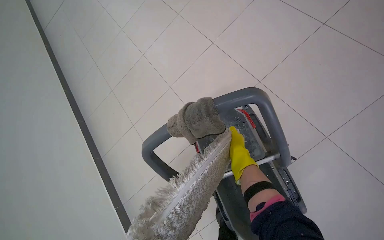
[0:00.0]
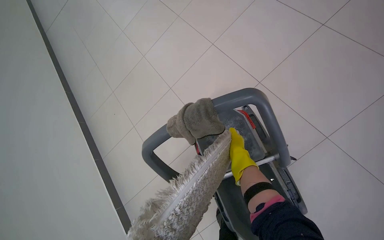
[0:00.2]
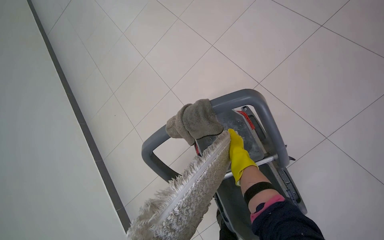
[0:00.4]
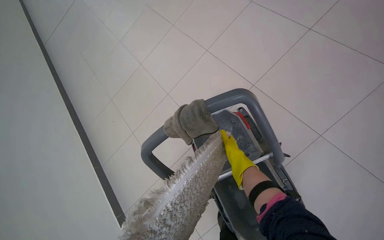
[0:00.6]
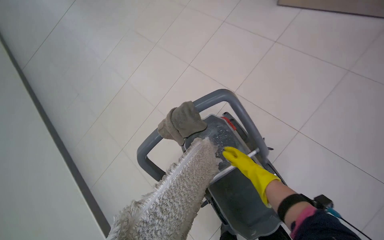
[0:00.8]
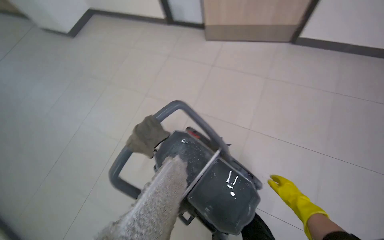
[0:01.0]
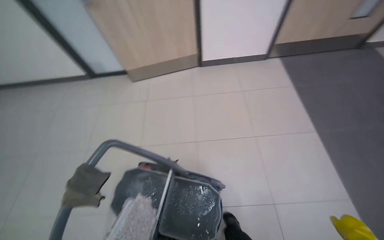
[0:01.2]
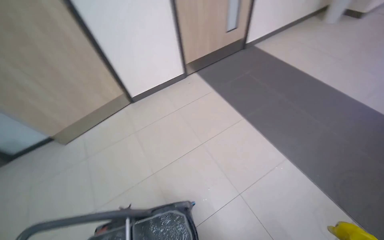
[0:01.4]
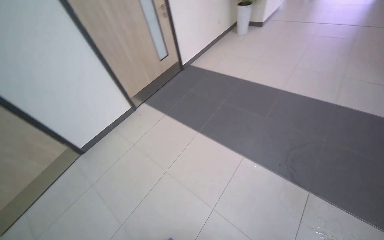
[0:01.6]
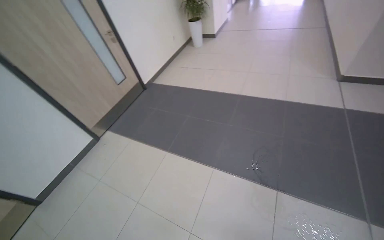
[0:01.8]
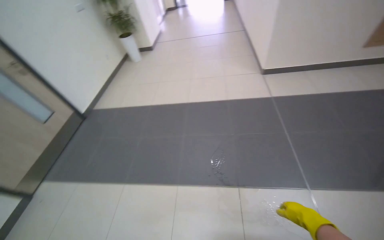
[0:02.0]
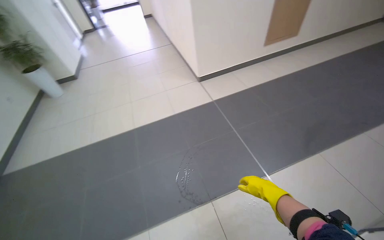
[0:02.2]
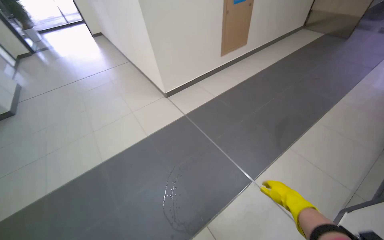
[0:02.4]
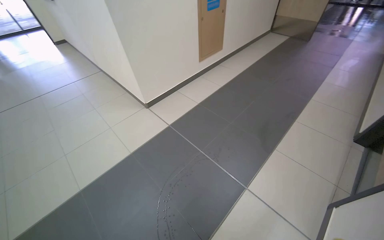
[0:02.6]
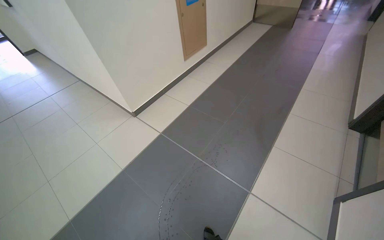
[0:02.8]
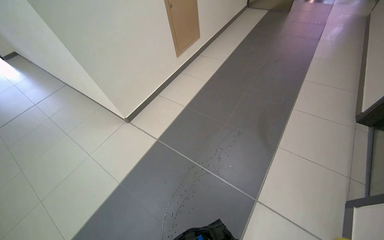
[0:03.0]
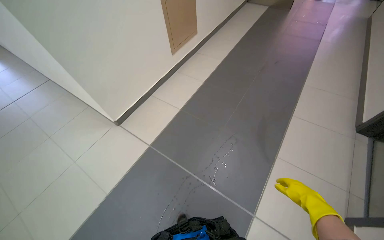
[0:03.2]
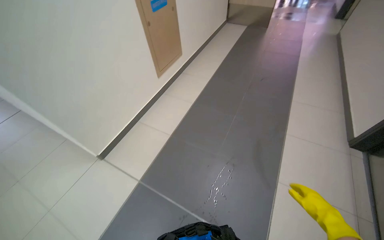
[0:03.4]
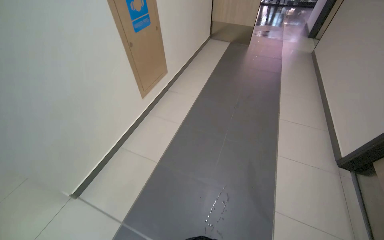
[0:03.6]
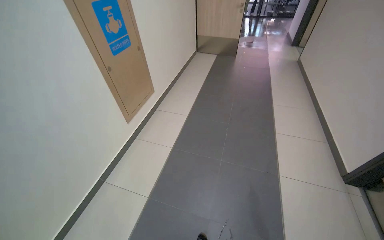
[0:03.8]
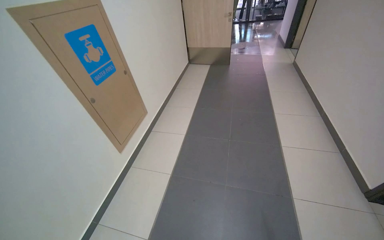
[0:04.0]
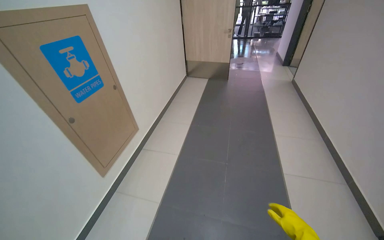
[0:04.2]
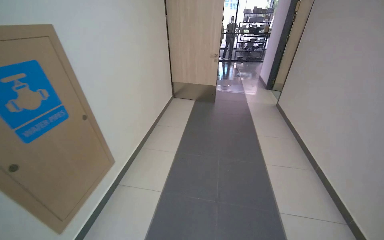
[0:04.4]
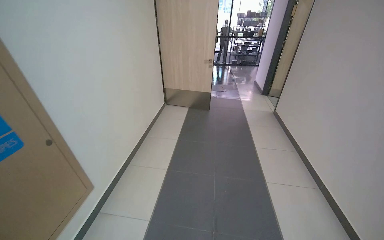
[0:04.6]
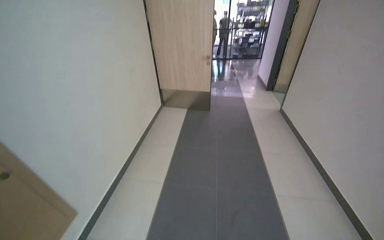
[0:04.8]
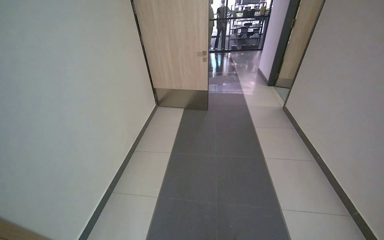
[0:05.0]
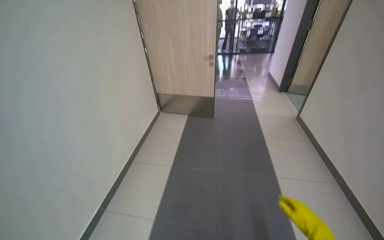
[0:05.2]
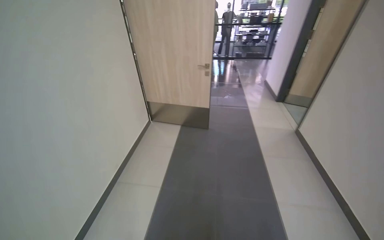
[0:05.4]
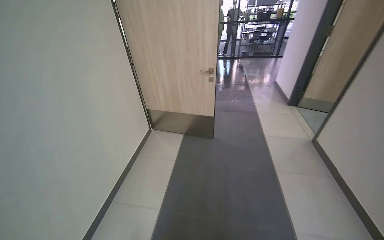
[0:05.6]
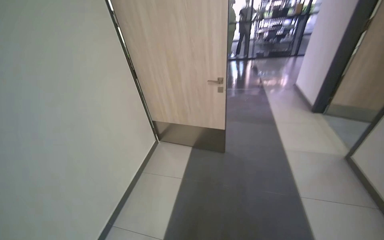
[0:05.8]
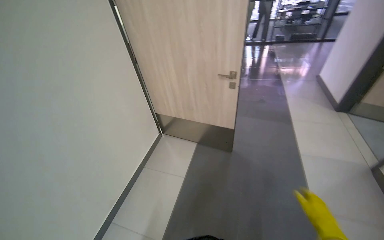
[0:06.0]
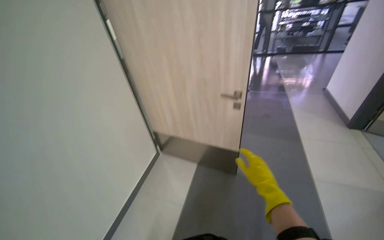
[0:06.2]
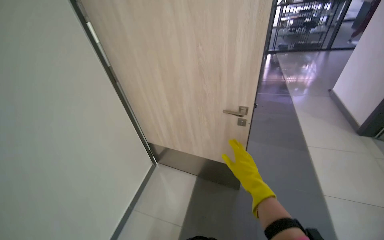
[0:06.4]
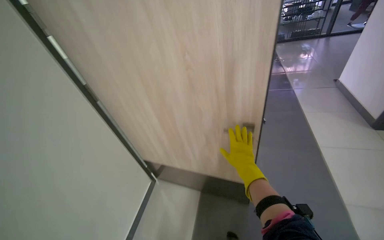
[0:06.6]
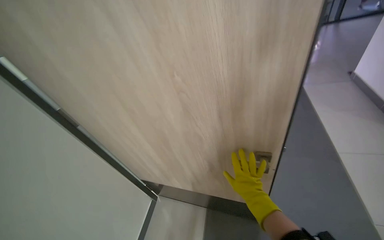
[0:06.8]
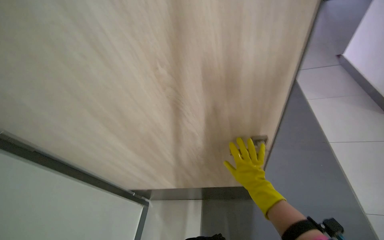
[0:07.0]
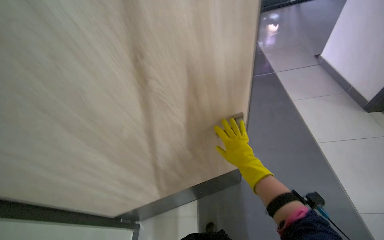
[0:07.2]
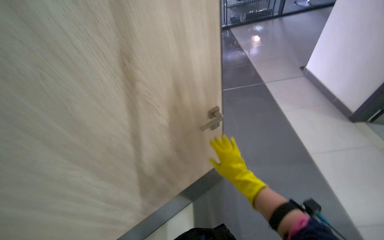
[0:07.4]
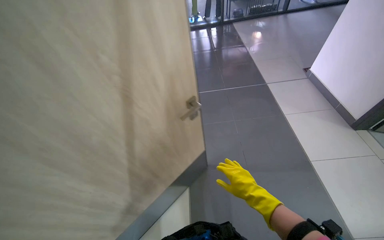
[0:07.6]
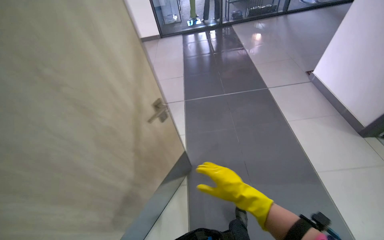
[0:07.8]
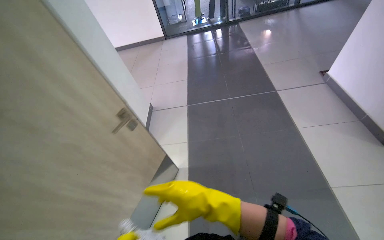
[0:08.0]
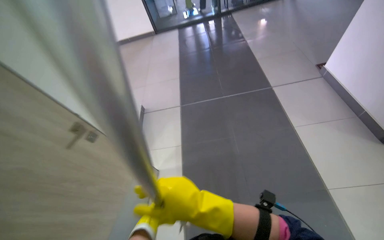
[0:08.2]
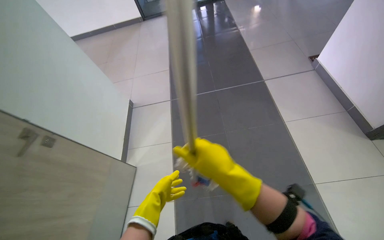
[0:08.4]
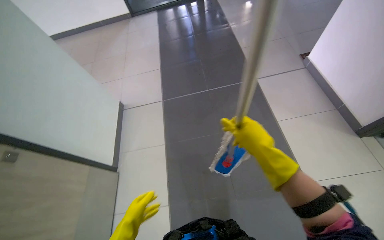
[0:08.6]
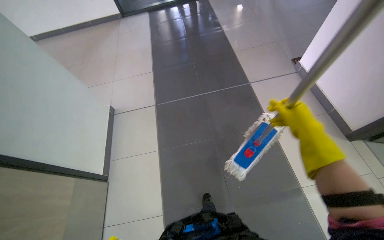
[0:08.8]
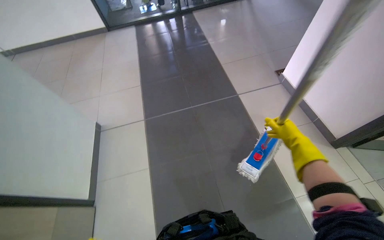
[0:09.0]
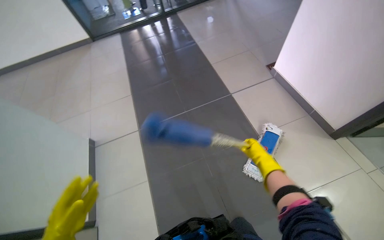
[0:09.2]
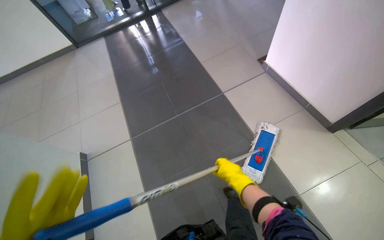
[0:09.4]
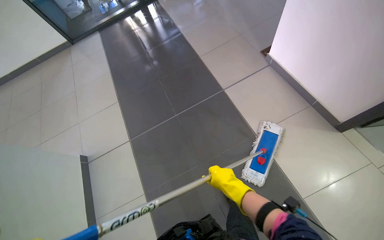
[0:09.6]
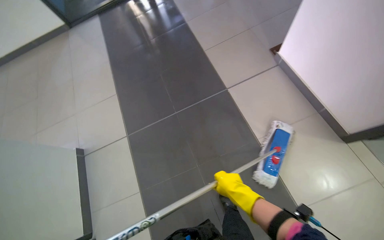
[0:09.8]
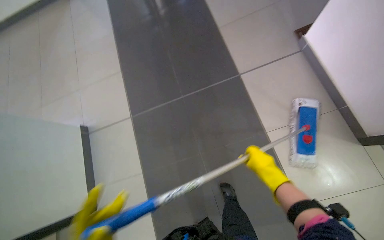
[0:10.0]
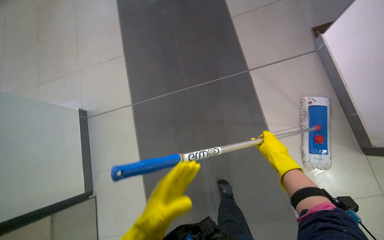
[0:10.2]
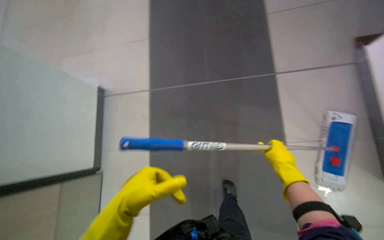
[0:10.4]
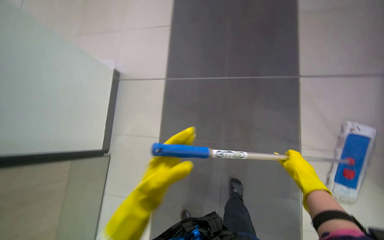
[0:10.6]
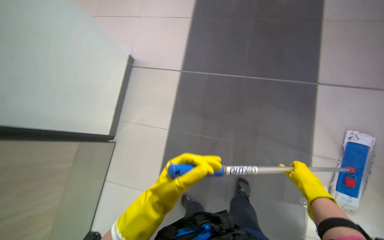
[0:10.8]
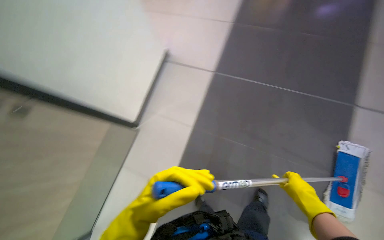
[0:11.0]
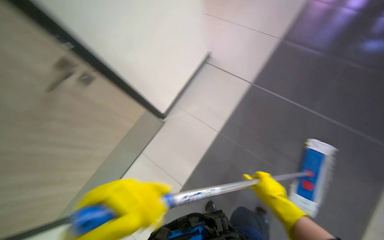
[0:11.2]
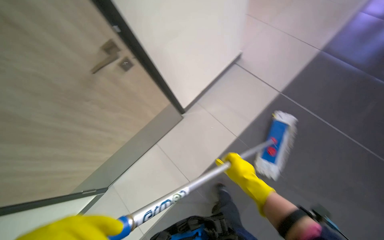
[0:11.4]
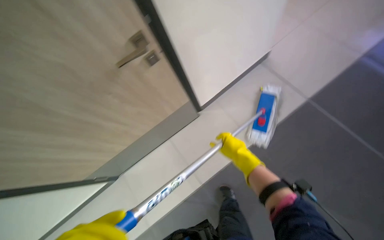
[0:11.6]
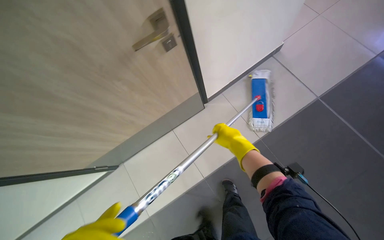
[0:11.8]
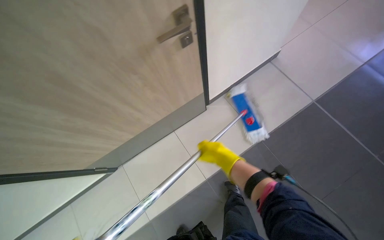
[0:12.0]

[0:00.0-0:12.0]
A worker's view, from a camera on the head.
Job: preparing cleaning supplies.
The whole recording: Preparing mop for cleaning. The worker dips and wrings the mop in the cleaning cart bucket.
0.0 to 1.6 s: The wearer moves roughly 80 cm. The head rotates approximately 105 degrees to the right. The view tips upward by approximately 45 degrees.
1.6 to 3.0 s: The camera is carried roughly 1 m. The wearer's head swings approximately 90 degrees to the right.
3.0 to 4.4 s: The camera travels about 1.5 m. The wearer looks some 25 degrees further to the right. The view tilts some 20 degrees upward.
4.4 to 6.0 s: The wearer moves roughly 2 m.
6.0 to 7.6 s: The head travels some 1 m. The wearer looks some 25 degrees further to the right.
7.6 to 9.0 s: The wearer moves roughly 70 cm.
9.0 to 10.4 s: The camera travels approximately 60 cm. The view tilts about 25 degrees downward.

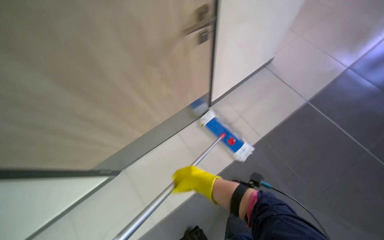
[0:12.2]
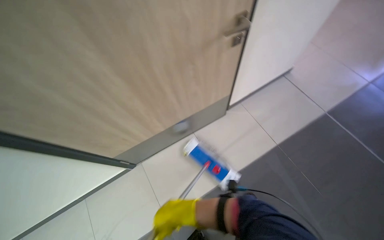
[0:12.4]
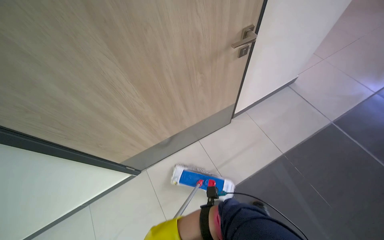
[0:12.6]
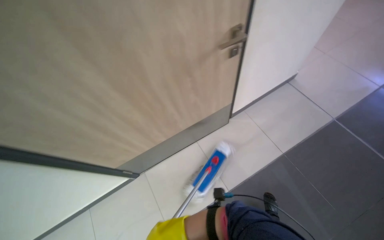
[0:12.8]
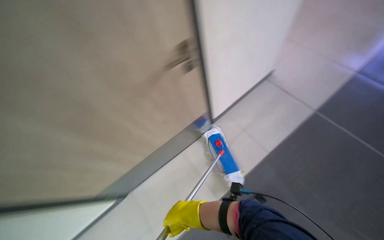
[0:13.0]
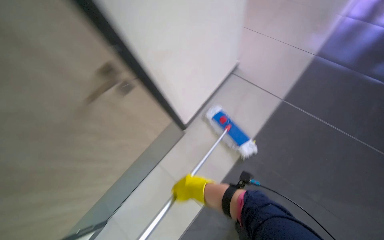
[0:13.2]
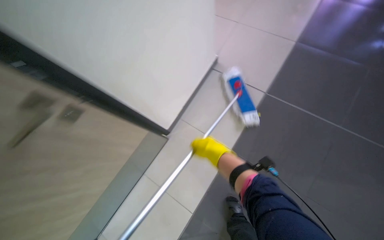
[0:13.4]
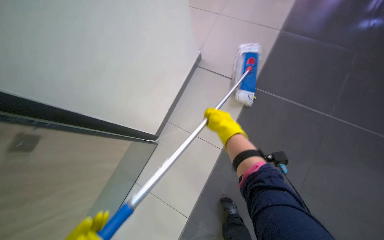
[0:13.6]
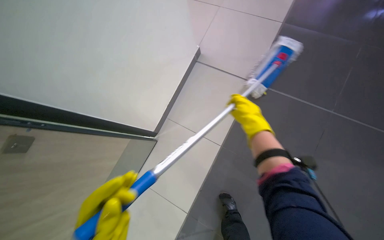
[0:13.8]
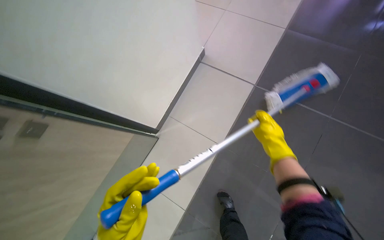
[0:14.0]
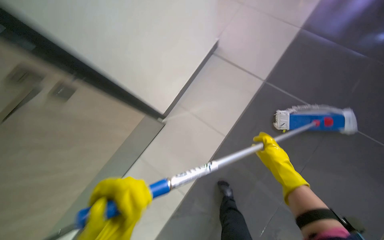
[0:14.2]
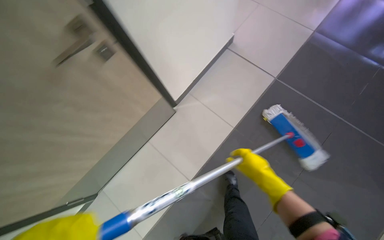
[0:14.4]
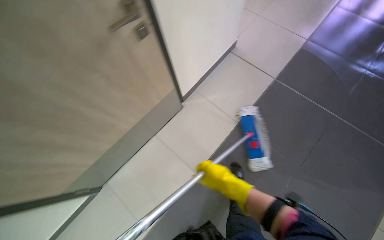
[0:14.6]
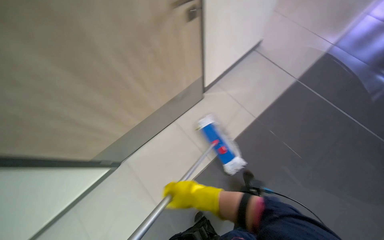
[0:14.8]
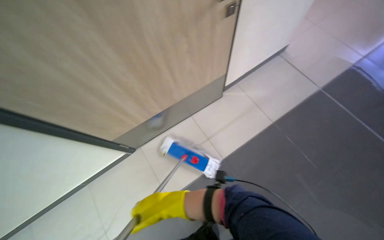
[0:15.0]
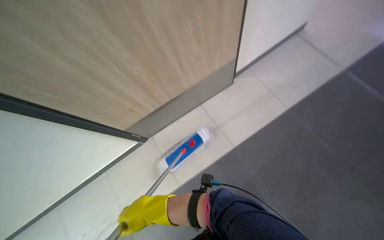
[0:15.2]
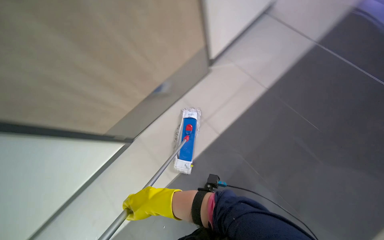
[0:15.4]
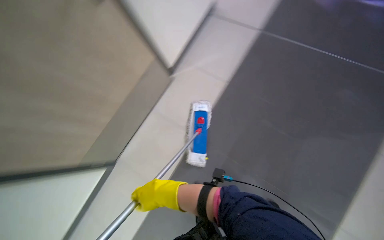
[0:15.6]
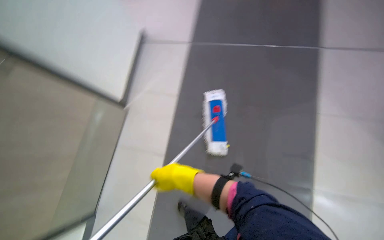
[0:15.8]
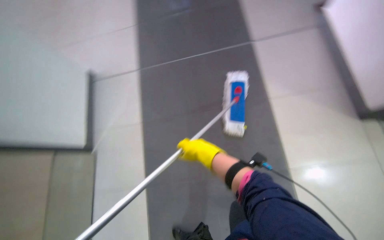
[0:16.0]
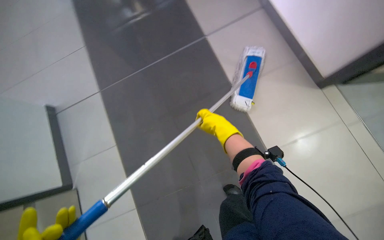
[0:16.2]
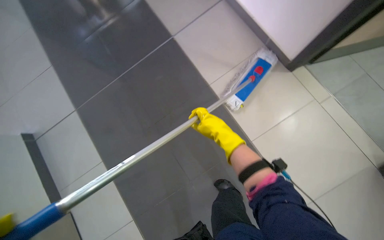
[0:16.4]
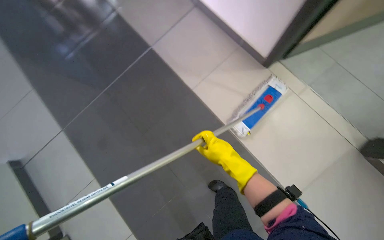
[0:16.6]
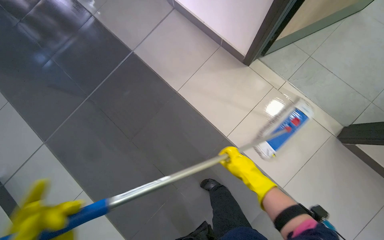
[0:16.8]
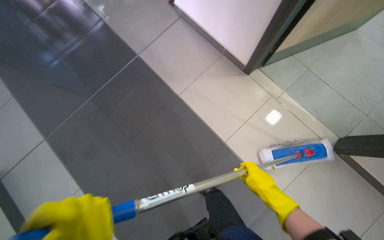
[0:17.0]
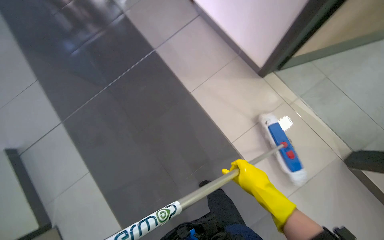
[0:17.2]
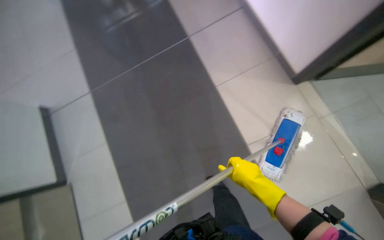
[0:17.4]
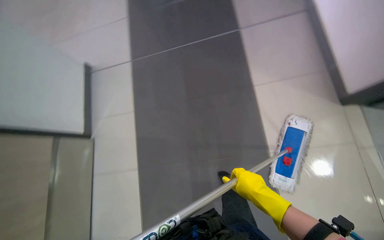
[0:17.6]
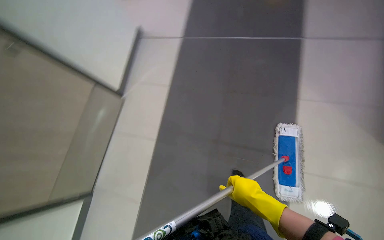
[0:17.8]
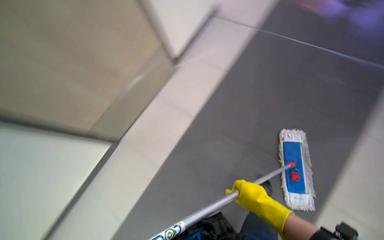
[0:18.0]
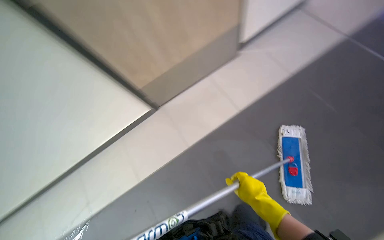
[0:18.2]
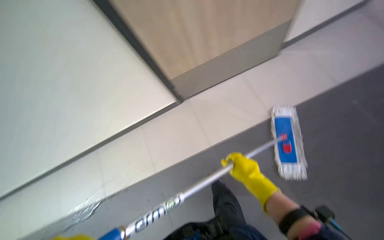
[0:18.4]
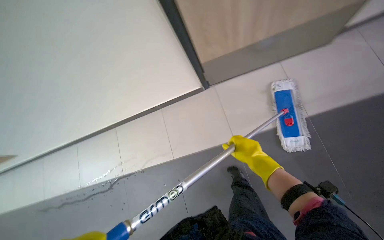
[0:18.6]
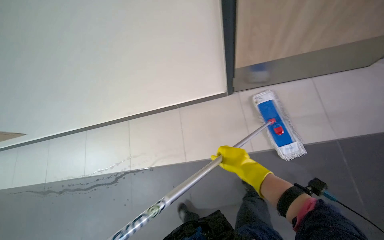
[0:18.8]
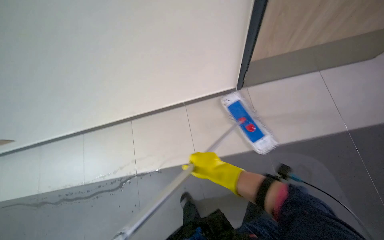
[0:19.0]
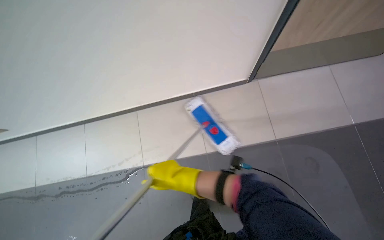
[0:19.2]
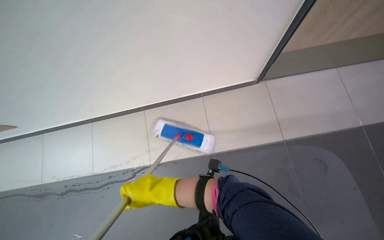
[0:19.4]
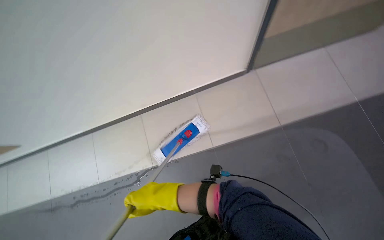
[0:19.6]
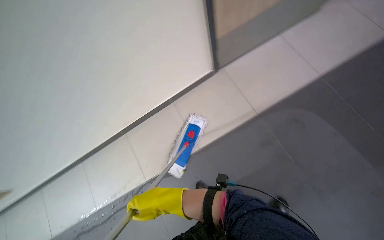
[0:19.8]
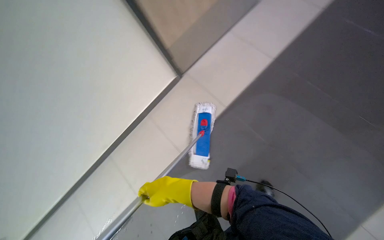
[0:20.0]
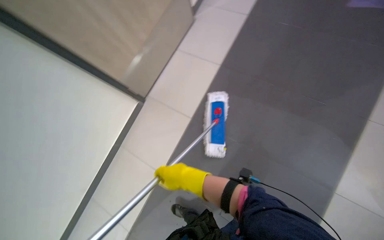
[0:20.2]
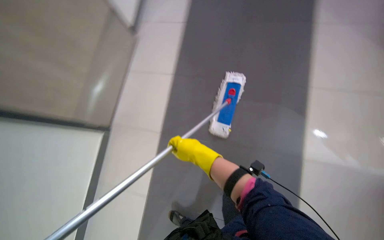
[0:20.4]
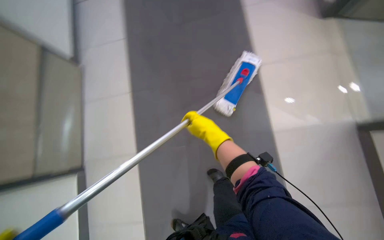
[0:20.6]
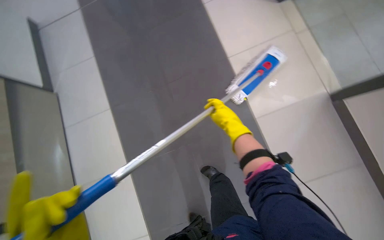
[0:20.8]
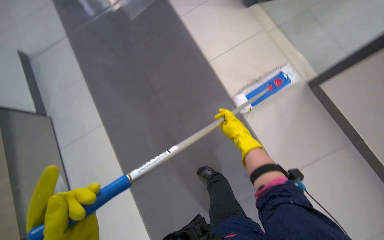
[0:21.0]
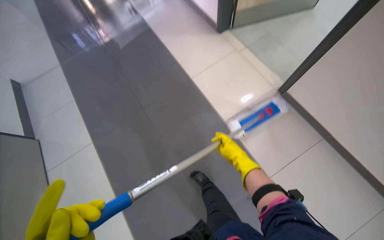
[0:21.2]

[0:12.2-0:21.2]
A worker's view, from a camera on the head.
Job: preparing cleaning supplies.
The whole recording: Preparing mop for cleaning. The worker dips and wrings the mop in the cleaning cart bucket.
12.2 to 13.8 s: The camera is carried approximately 60 cm. The scene rotates counterclockwise by about 25 degrees.
13.8 to 15.2 s: The wearer moves approximately 80 cm. Everything in view rotates about 25 degrees clockwise.
15.2 to 16.6 s: The camera is carried roughly 40 cm. The scene rotates counterclockwise by approximately 40 degrees.
16.6 to 18.2 s: The head turns to the left by about 40 degrees.
18.2 to 19.8 s: The right hand goes some 10 cm to the left.
